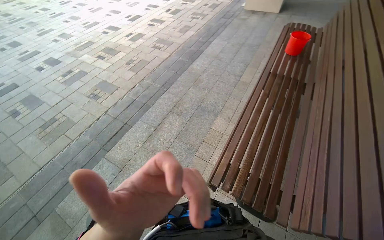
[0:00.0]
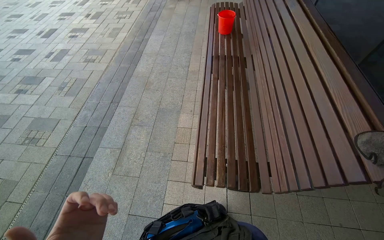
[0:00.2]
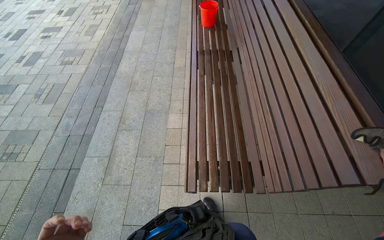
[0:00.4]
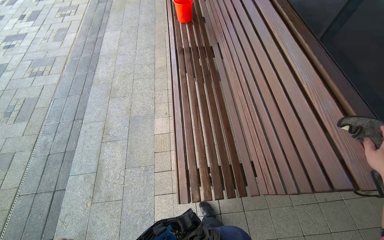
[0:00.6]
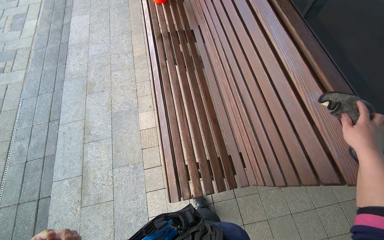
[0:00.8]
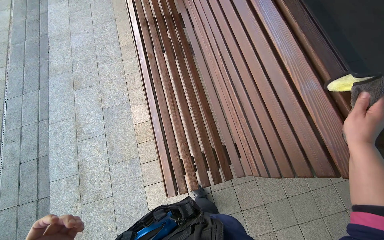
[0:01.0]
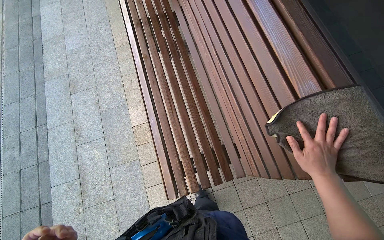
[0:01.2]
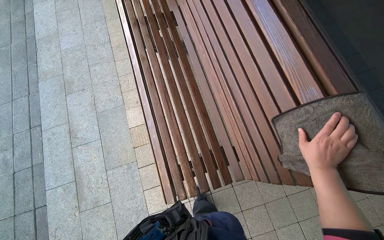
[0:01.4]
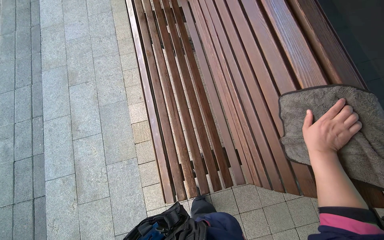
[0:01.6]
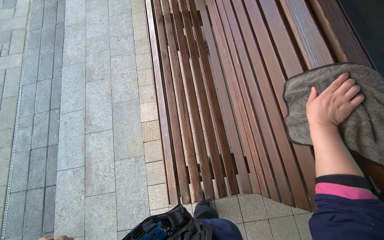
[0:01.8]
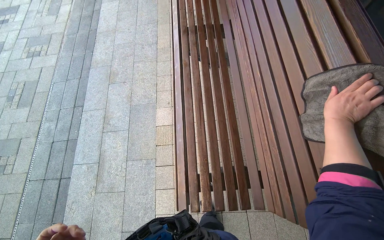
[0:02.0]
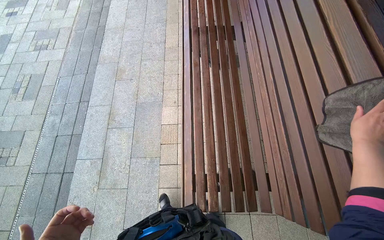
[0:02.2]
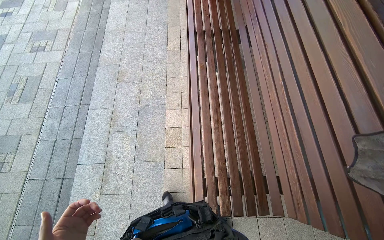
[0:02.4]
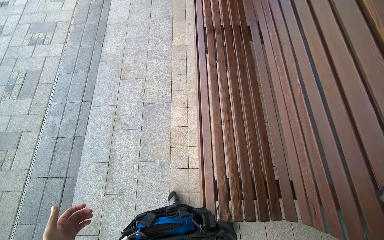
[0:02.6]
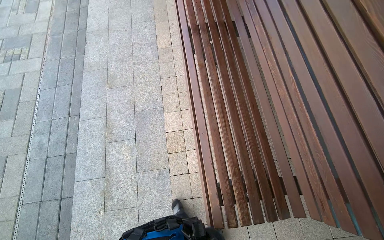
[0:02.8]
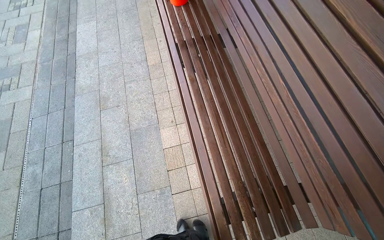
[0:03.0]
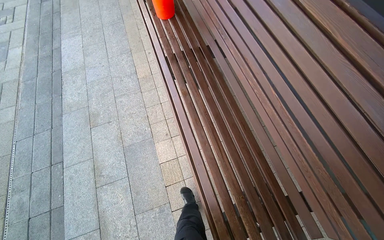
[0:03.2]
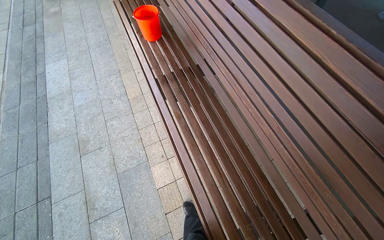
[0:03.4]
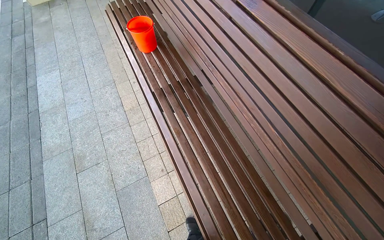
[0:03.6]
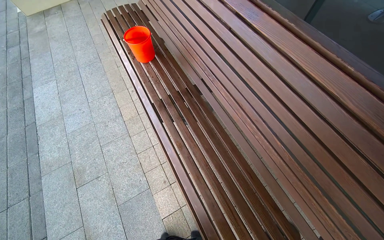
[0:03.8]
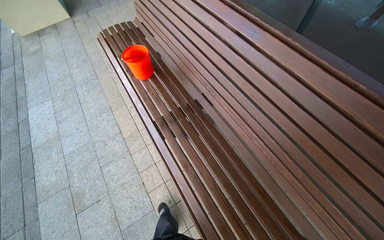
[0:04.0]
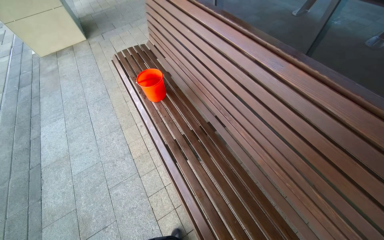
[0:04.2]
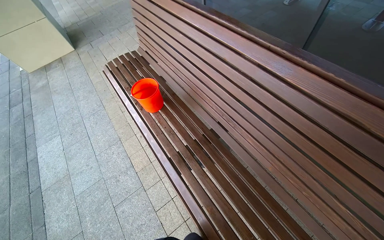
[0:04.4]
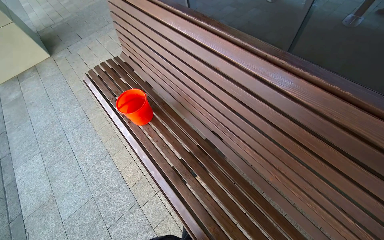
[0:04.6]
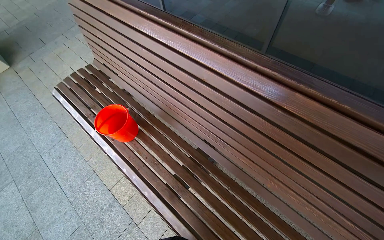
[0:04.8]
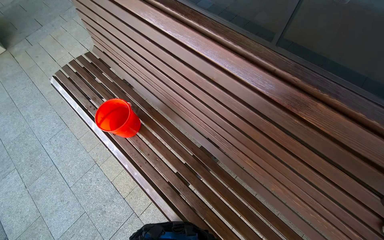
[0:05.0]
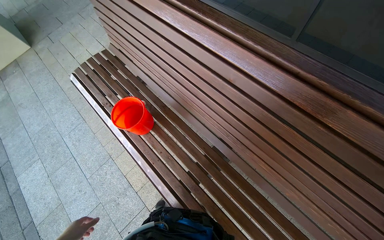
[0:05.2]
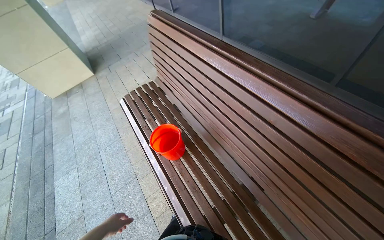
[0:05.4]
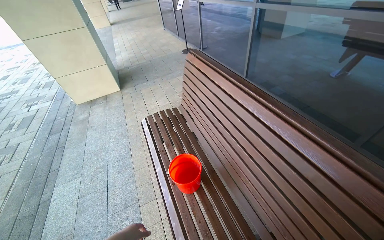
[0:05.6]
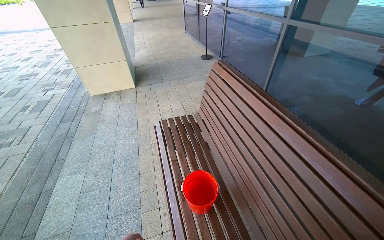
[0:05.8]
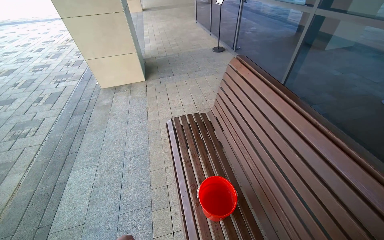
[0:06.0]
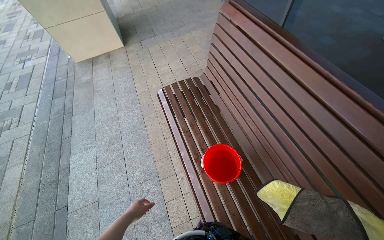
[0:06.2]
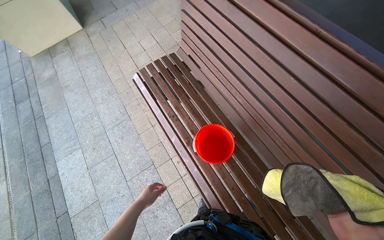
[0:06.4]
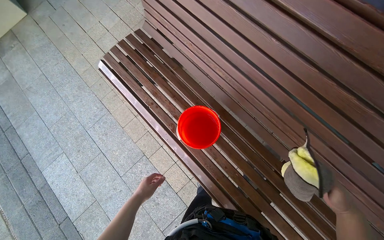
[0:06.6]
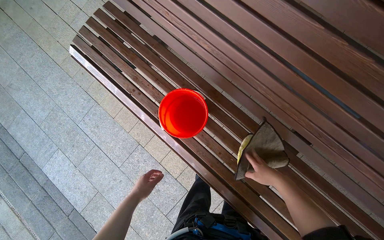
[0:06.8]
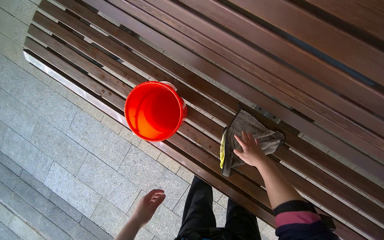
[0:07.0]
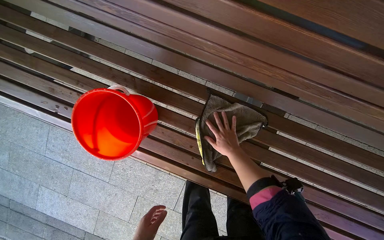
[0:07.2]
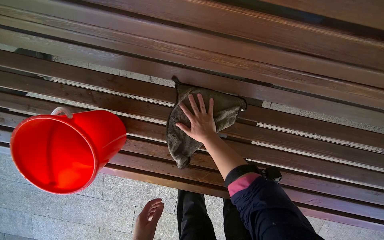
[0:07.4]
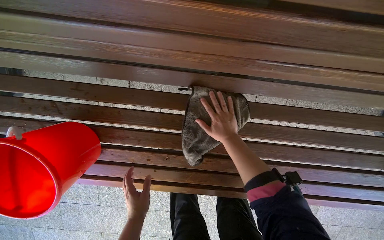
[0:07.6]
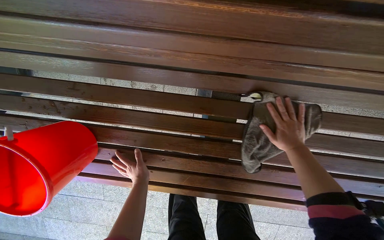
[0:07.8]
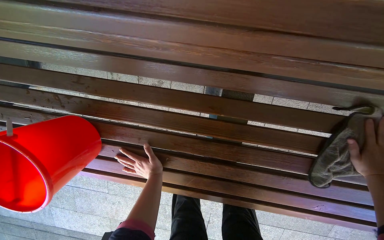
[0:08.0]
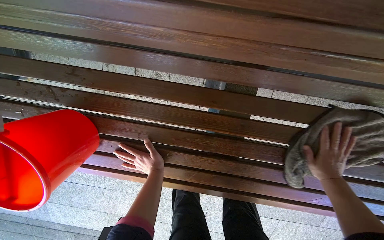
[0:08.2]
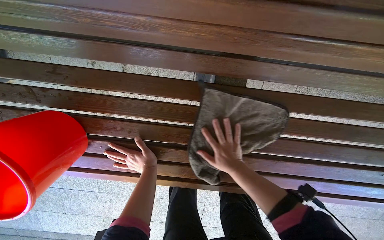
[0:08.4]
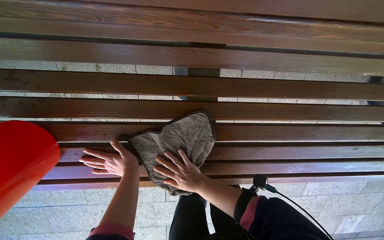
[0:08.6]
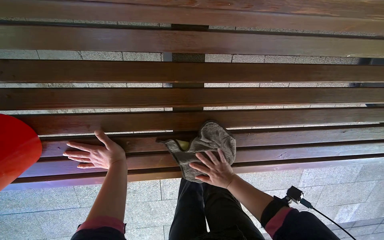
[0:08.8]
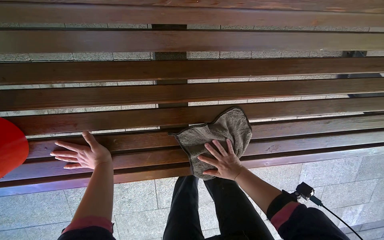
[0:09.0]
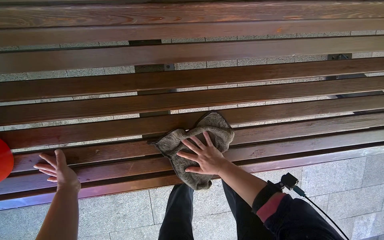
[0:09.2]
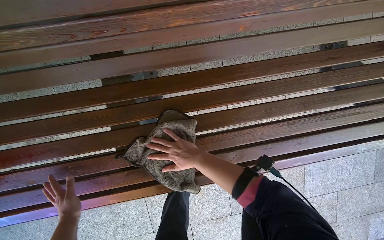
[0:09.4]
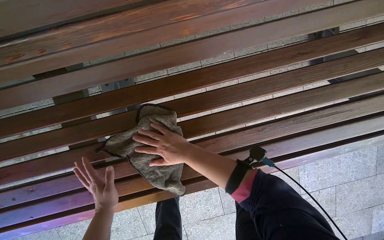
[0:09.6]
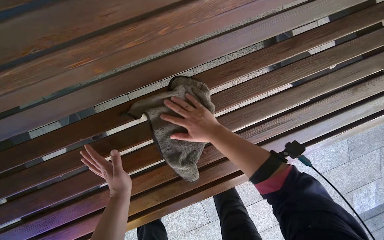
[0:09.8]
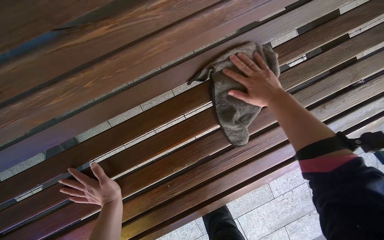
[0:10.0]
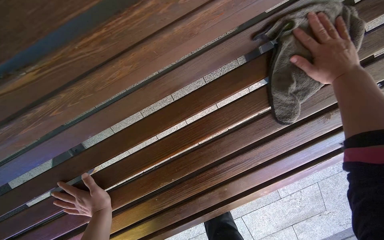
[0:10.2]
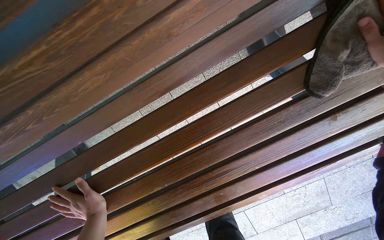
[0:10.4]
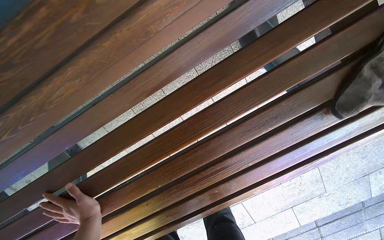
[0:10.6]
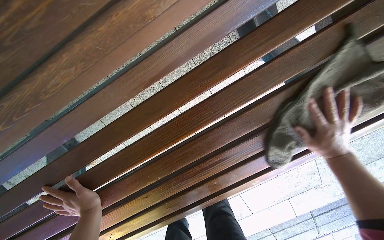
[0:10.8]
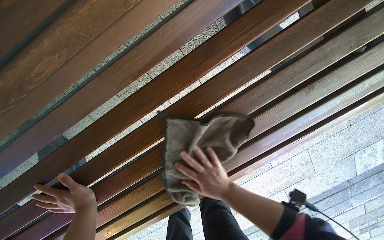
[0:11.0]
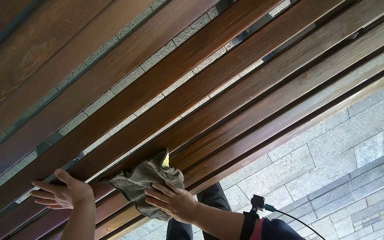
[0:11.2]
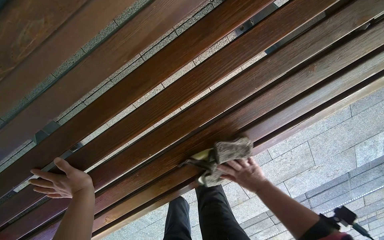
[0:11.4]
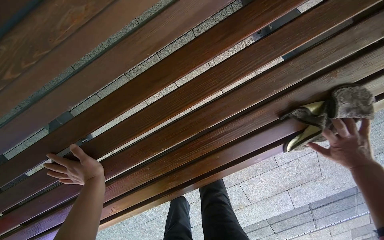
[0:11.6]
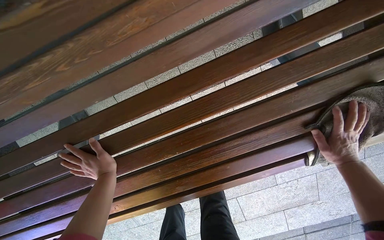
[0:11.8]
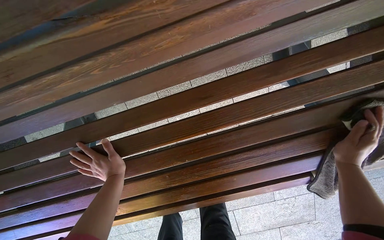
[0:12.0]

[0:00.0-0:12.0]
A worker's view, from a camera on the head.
Job: wiping surfaces.
The whole recording: Wiping wooden bench. The worker wipes the wooden bench with a cloth.
0.0 to 1.6 s: The wearer moves roughly 60 cm. The wearer looks roughly 45 degrees further to the right. The wearer looks approximately 20 degrees further downward.
3.0 to 4.4 s: The head travels roughly 70 cm. The view tips upward by roughly 10 degrees.
4.4 to 6.0 s: The camera is carried about 60 cm. The head rotates roughly 25 degrees to the left.
6.0 to 7.6 s: The wearer moves roughly 70 cm. The head turns to the right by some 70 degrees. The view tips downward by some 55 degrees.
7.6 to 9.0 s: The right hand goes left and right, some 50 cm each way, reversing 2 times. The left hand goes some 10 cm up the picture.
9.0 to 10.4 s: The camera is carried some 50 cm.

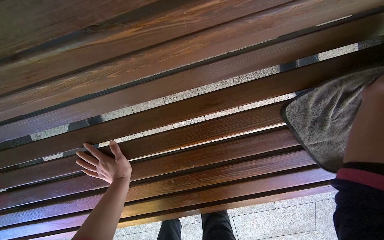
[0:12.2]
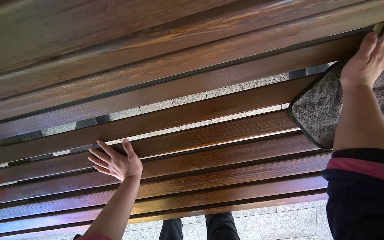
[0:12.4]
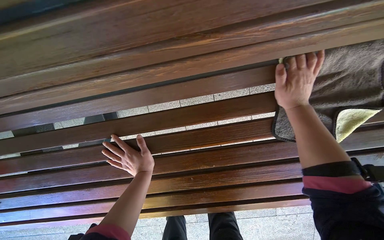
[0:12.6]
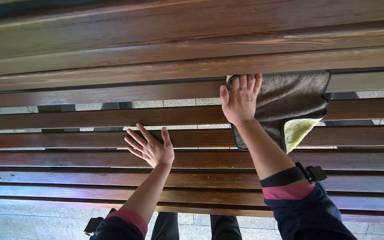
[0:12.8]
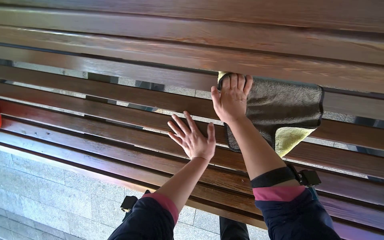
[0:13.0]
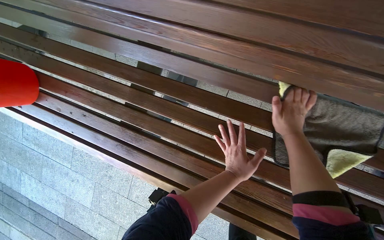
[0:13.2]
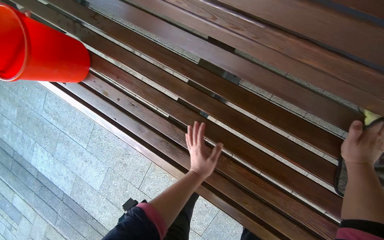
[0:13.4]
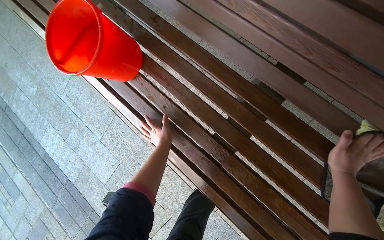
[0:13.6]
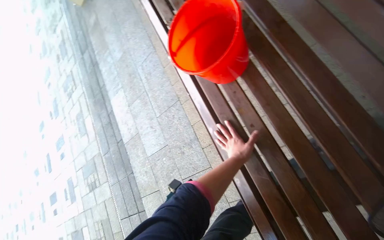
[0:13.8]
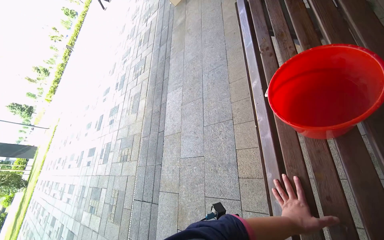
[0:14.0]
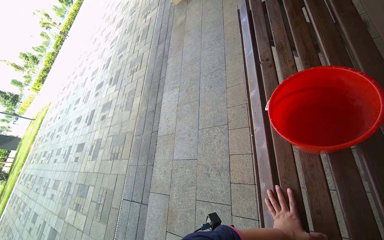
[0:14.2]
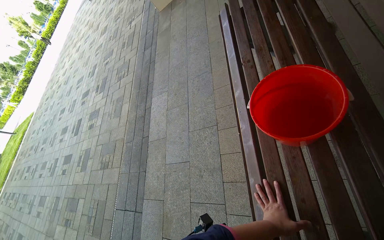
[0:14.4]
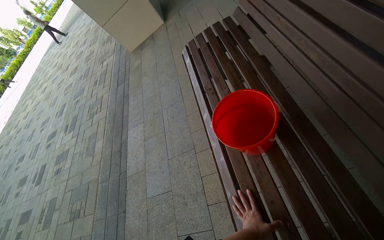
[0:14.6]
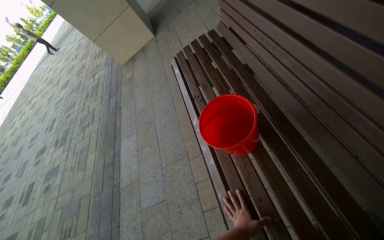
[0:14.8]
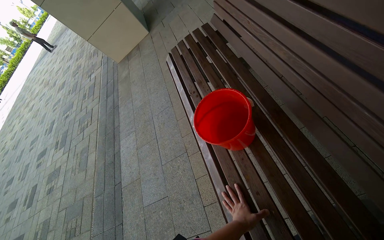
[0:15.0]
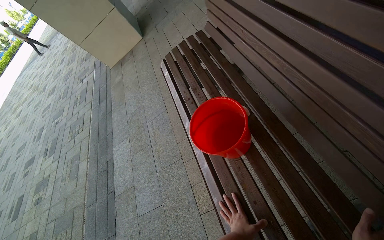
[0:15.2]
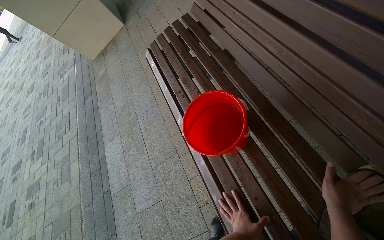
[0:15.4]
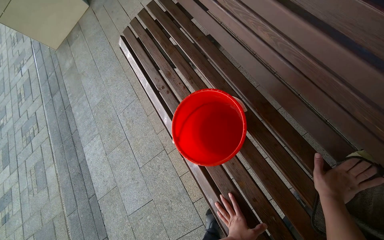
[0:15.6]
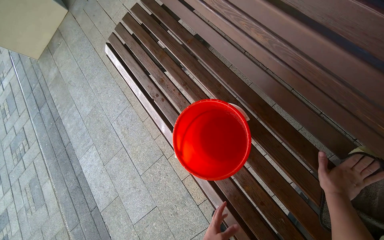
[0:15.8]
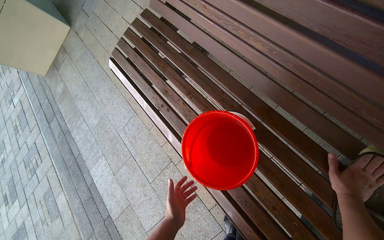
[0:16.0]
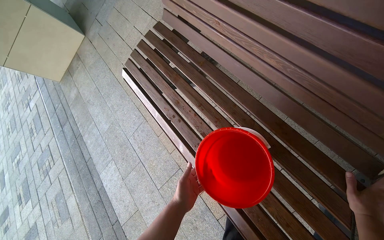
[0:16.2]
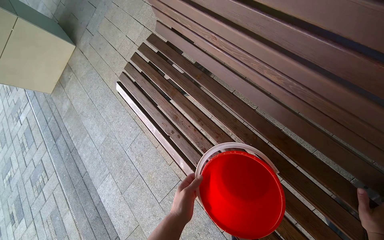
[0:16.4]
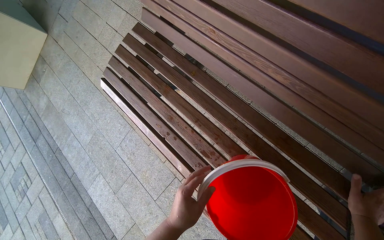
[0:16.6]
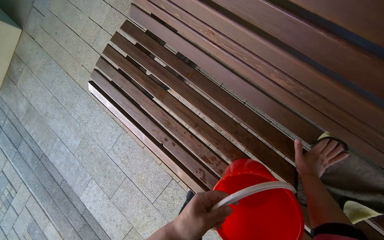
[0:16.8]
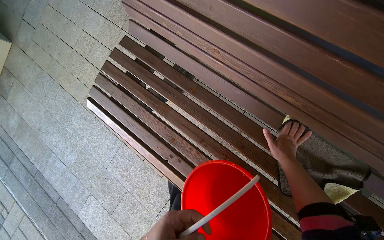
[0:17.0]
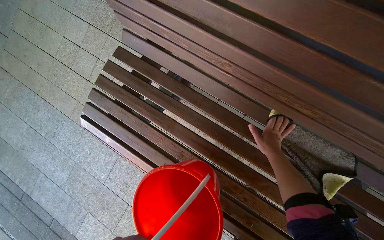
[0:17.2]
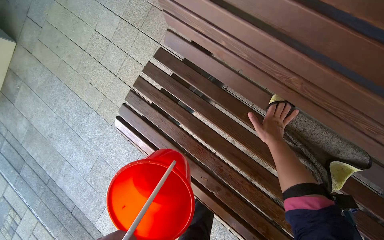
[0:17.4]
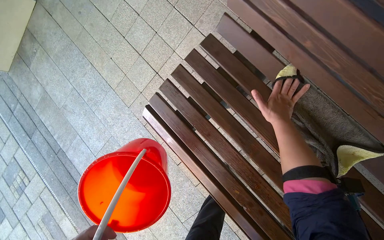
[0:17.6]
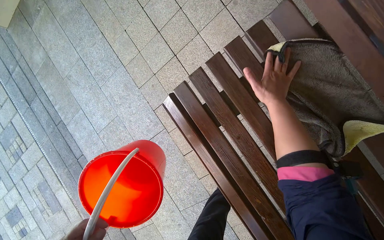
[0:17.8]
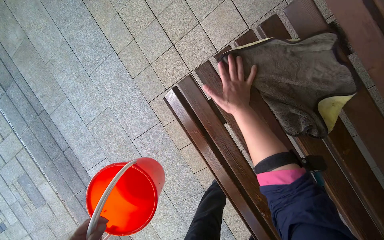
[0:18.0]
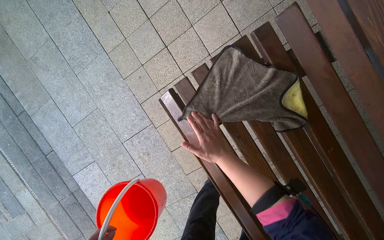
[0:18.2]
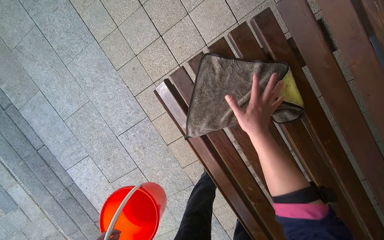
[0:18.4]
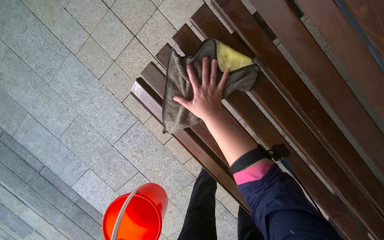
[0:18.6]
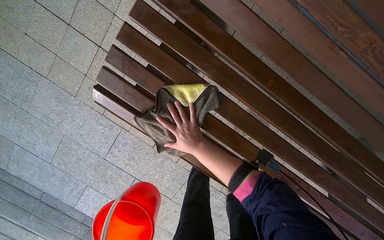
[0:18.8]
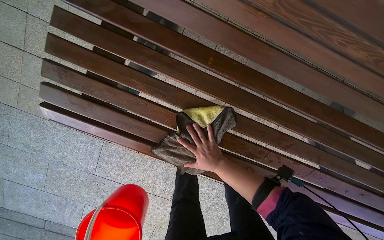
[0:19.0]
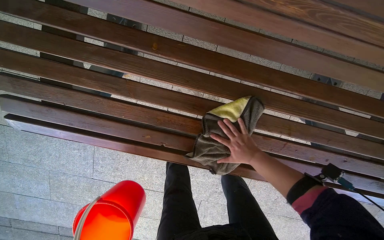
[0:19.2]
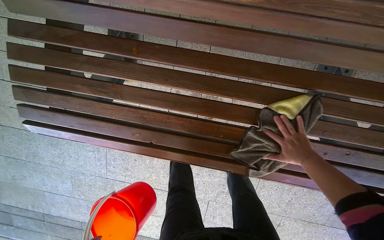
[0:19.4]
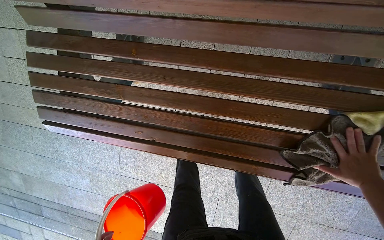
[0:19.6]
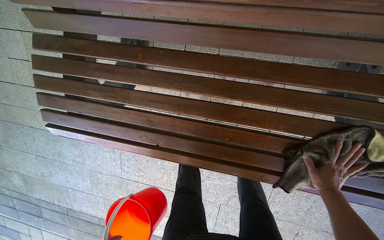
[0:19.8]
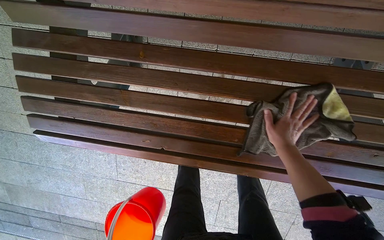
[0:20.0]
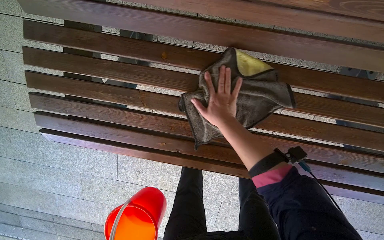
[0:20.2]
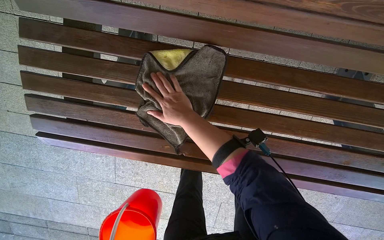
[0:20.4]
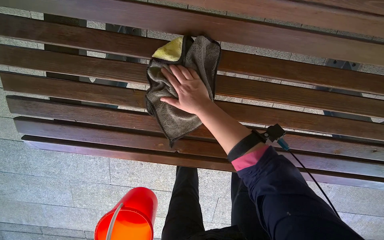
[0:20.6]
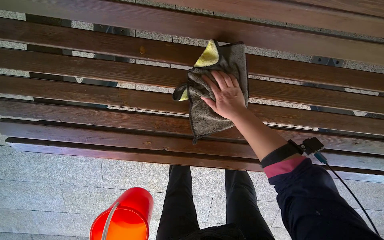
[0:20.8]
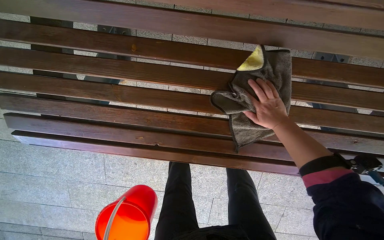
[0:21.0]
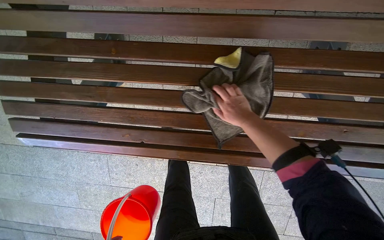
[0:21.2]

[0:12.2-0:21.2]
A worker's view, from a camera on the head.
Job: wiping surfaces.
The whole recording: Wiping wooden bench. The worker wipes the wooden bench with a cloth.
12.2 to 13.8 s: The head travels roughly 80 cm. The head turns to the left by some 65 degrees.
13.8 to 15.2 s: The view tilts about 15 degrees upward.
15.2 to 16.6 s: The wearer looks roughly 25 degrees further to the right.
16.6 to 18.2 s: The head travels approximately 70 cm. The view tilts about 15 degrees downward.
18.2 to 19.8 s: The head travels some 70 cm. The view pans to the left by some 15 degrees. Everything in view rotates approximately 45 degrees counterclockwise.
19.8 to 21.2 s: The right hand travels to the left and up the picture by roughly 30 cm.
